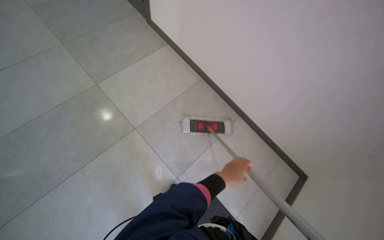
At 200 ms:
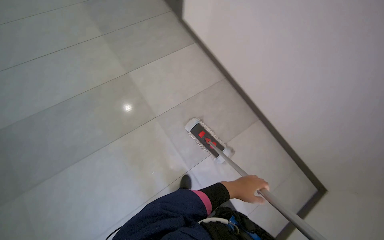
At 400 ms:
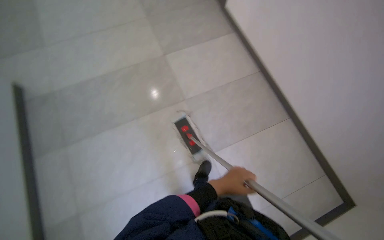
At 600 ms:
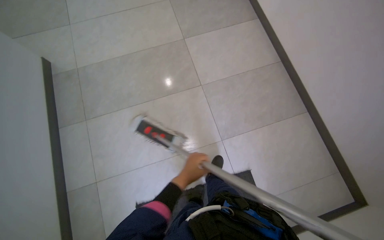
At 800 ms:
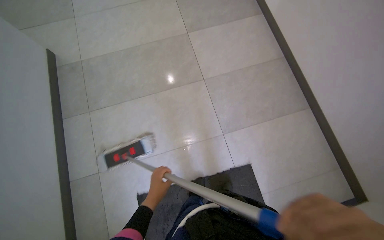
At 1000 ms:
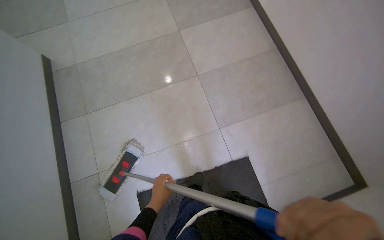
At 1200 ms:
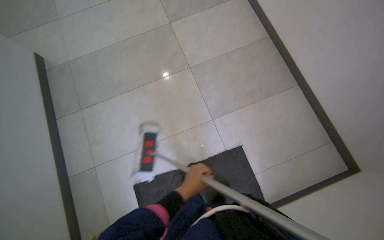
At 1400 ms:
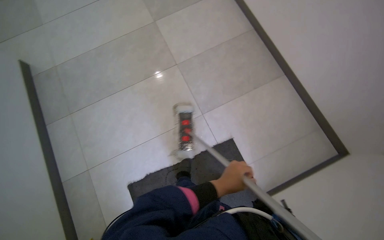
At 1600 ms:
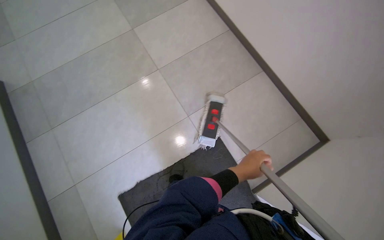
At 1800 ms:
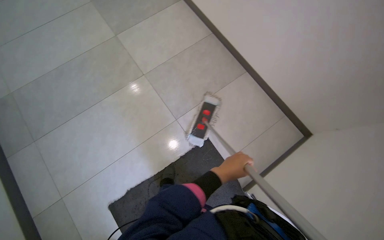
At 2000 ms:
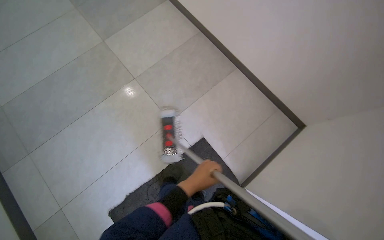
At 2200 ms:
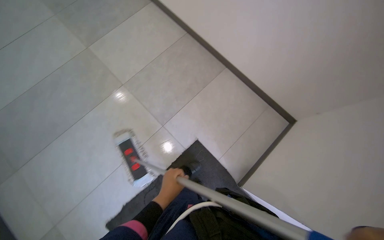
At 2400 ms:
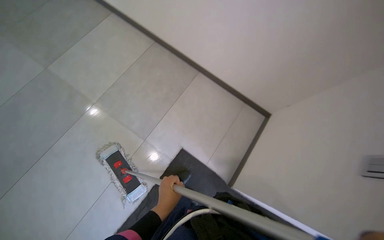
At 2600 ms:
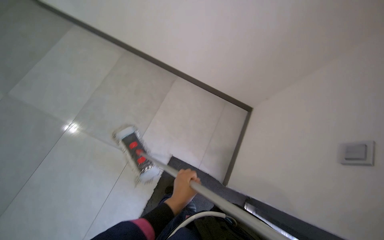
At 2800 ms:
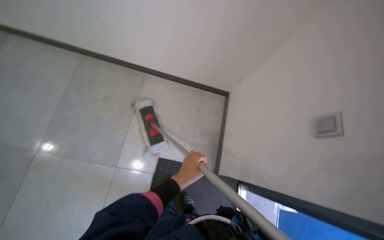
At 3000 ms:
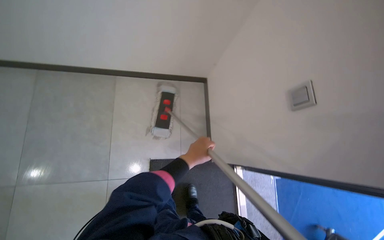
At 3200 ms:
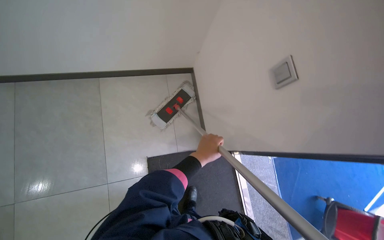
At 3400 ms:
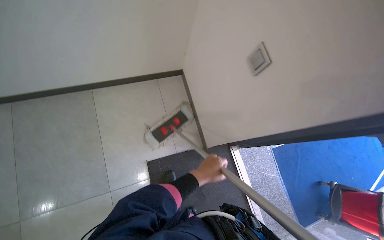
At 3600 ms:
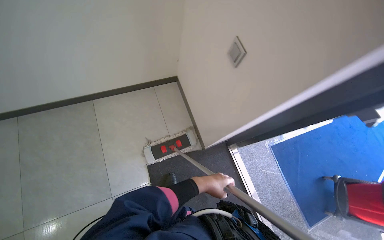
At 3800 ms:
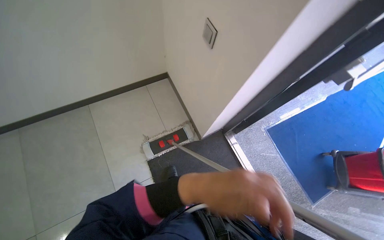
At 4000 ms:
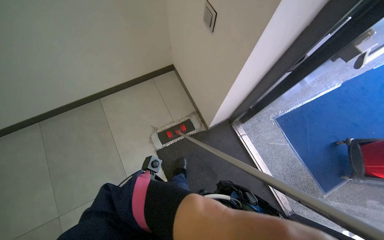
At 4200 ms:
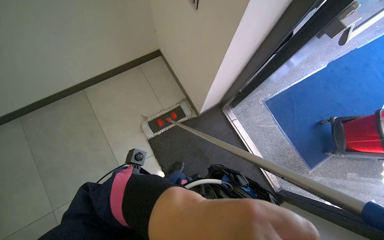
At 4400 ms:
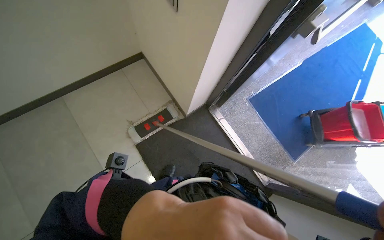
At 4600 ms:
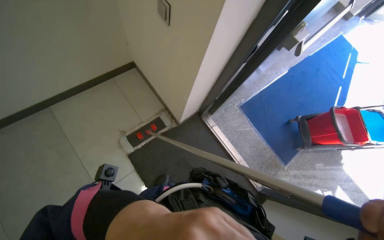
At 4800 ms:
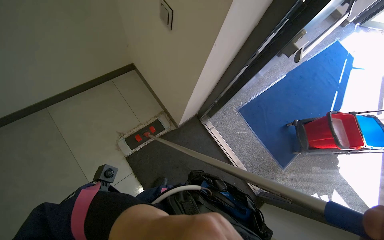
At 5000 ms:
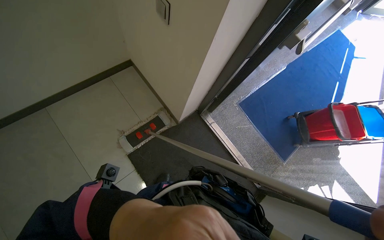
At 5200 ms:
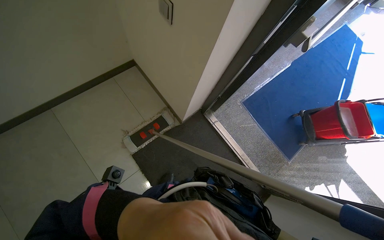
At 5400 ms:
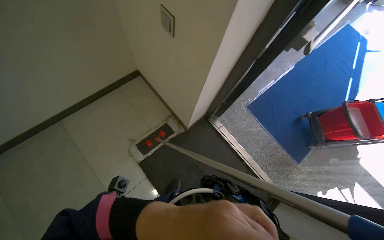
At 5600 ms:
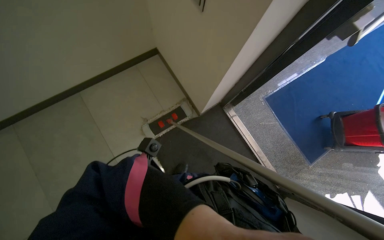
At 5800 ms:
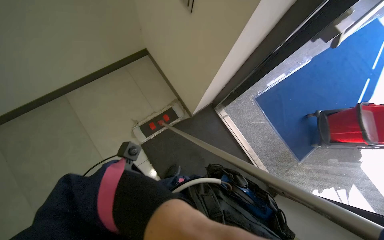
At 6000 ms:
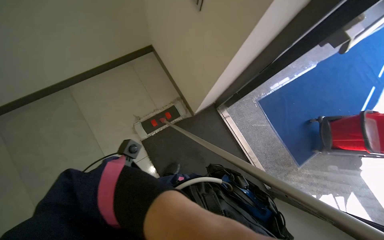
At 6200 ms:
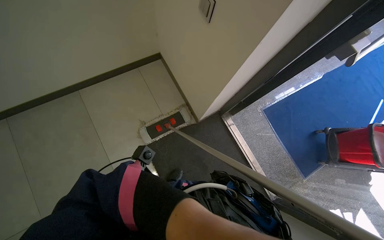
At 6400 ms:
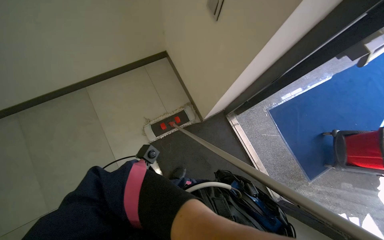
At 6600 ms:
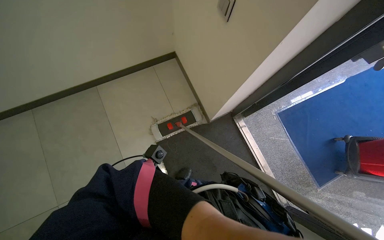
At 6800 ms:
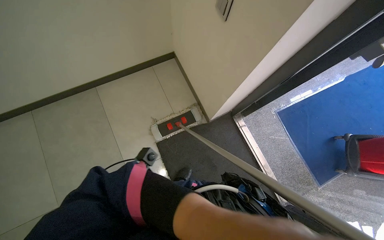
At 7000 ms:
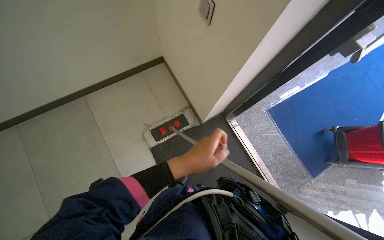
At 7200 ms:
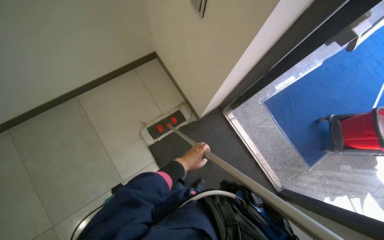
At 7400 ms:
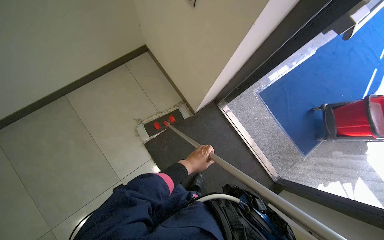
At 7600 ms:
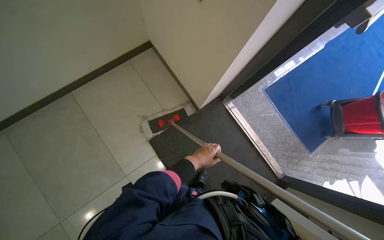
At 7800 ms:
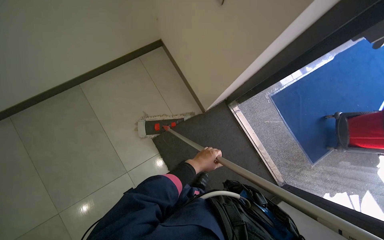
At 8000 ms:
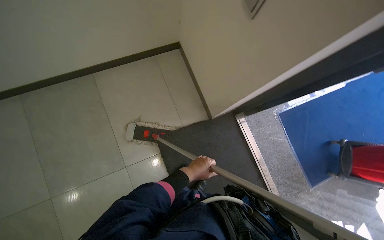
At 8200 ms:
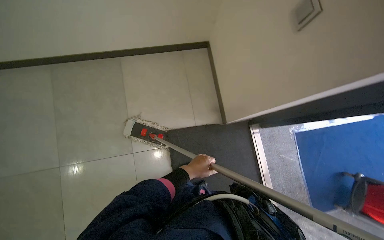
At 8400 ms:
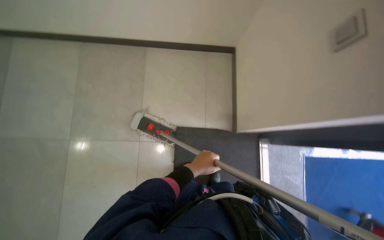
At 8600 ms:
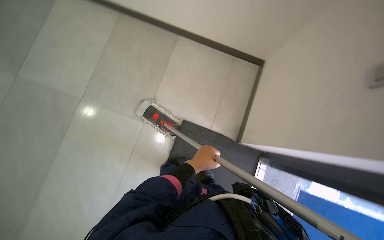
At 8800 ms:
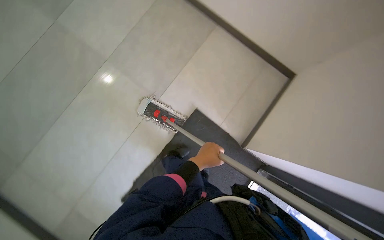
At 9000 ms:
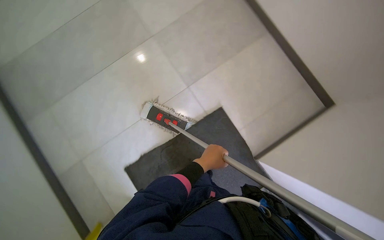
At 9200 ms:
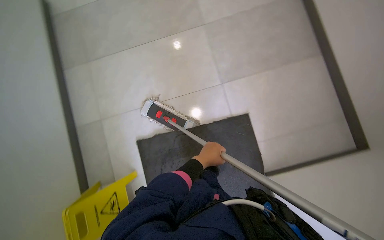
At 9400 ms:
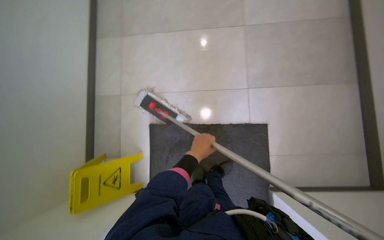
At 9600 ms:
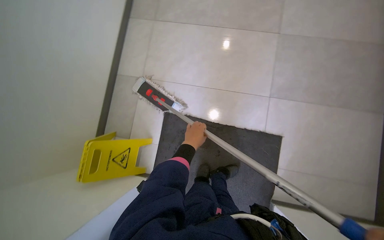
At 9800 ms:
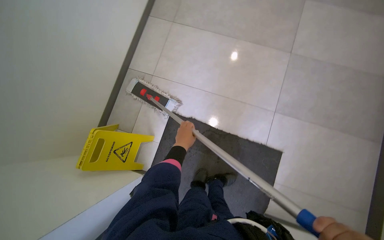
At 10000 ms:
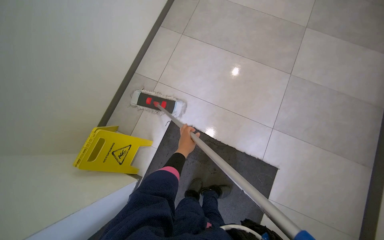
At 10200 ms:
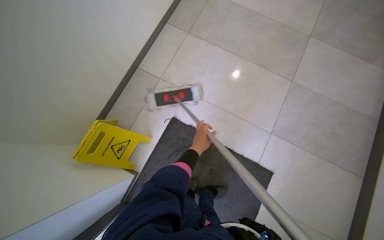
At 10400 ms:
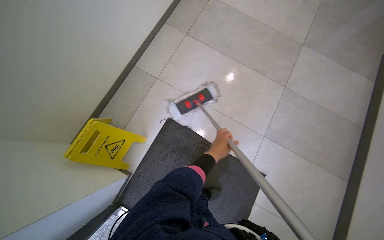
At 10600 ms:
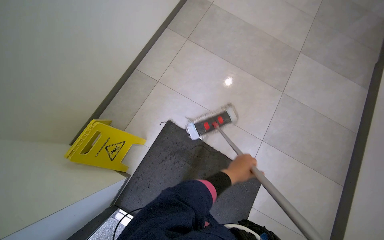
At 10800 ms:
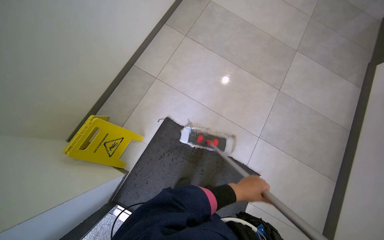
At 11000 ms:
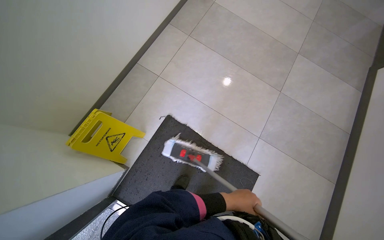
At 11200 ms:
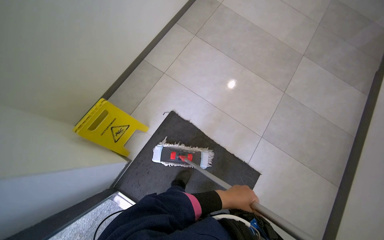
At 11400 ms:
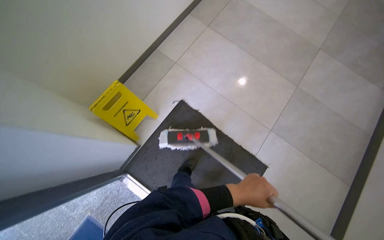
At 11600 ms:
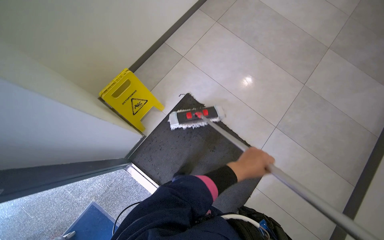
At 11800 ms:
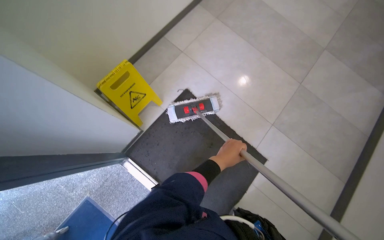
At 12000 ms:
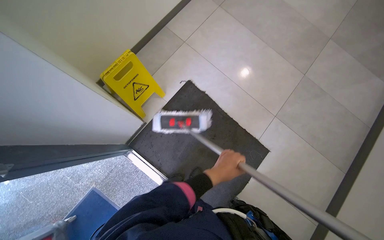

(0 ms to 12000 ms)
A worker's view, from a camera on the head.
Job: mopping floor.
The whole recording: Mopping hallway floor. The worker mops the tiled floor in the hallway, moving the mop back and forth.
0 ms - 1600 ms: The wearer moves about 50 cm.
1600 ms - 3000 ms: The wearer's head swings roughly 60 degrees to the right.
3000 ms - 4400 ms: The scene turns roughly 35 degrees counterclockwise in the picture.
7600 ms - 9000 ms: The head turns to the left by roughly 50 degrees.
9000 ms - 10400 ms: The scene turns approximately 40 degrees clockwise in the picture.
10400 ms - 12000 ms: The left hand travels down the picture by about 35 cm.

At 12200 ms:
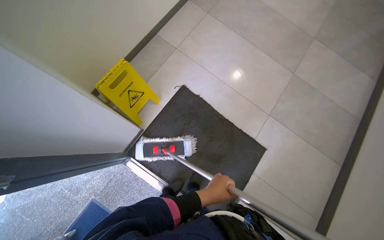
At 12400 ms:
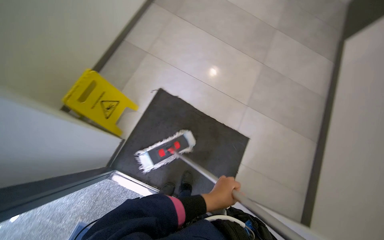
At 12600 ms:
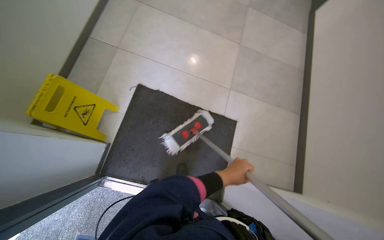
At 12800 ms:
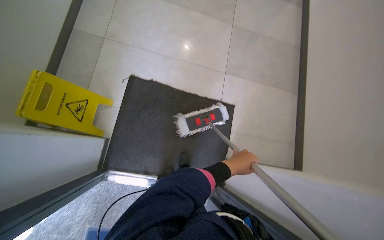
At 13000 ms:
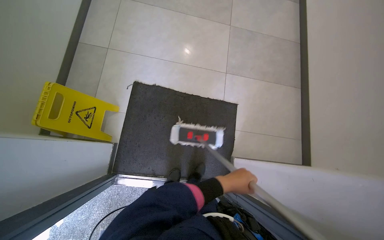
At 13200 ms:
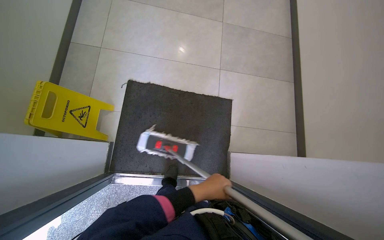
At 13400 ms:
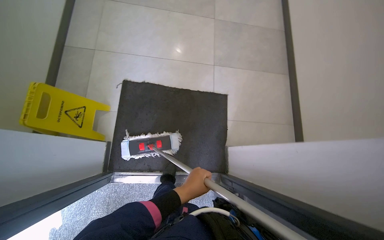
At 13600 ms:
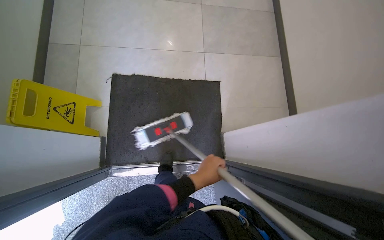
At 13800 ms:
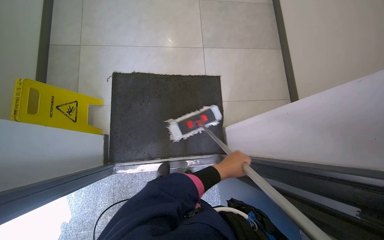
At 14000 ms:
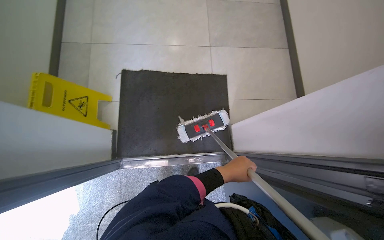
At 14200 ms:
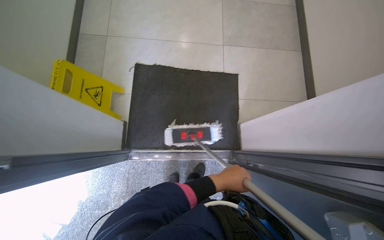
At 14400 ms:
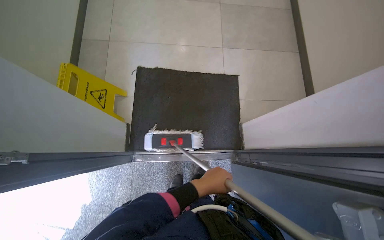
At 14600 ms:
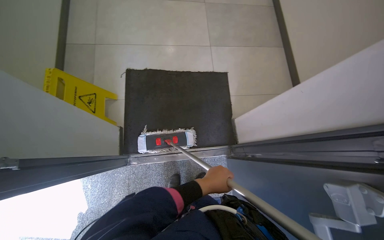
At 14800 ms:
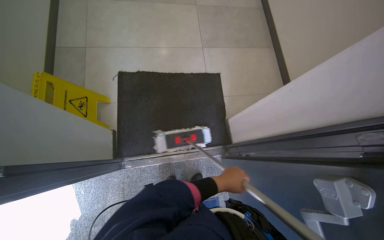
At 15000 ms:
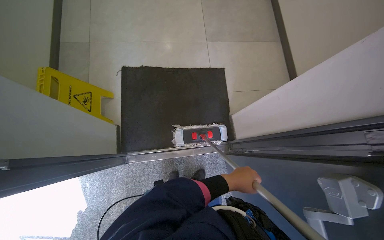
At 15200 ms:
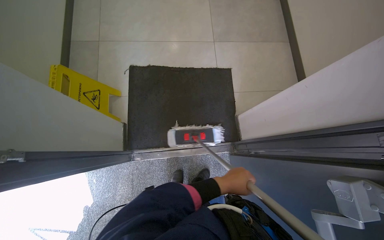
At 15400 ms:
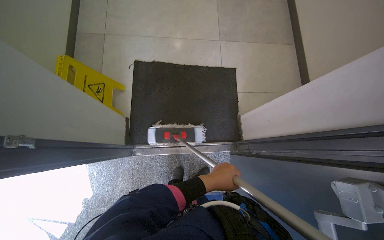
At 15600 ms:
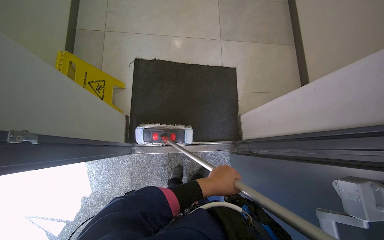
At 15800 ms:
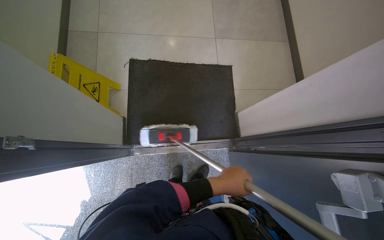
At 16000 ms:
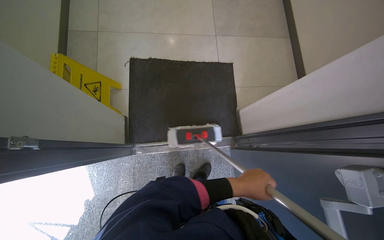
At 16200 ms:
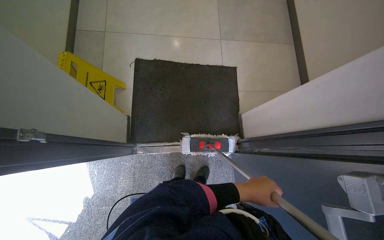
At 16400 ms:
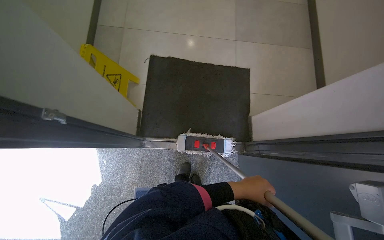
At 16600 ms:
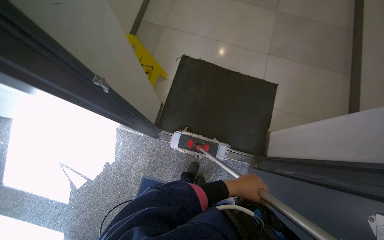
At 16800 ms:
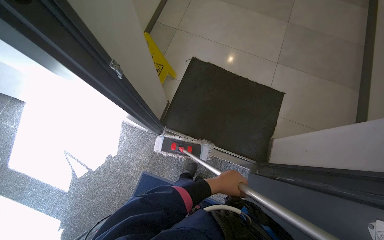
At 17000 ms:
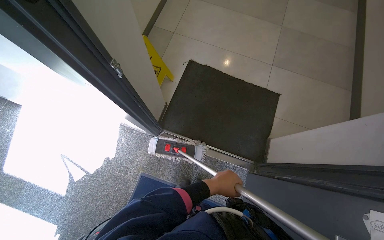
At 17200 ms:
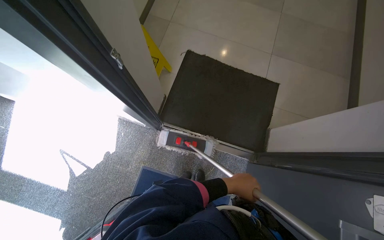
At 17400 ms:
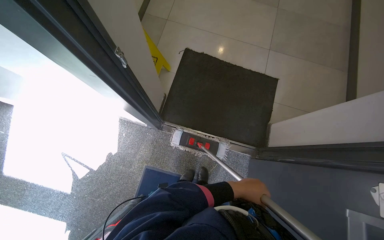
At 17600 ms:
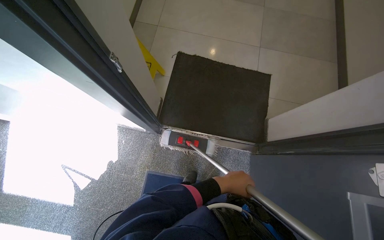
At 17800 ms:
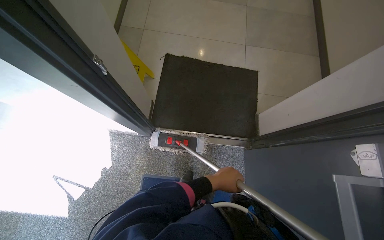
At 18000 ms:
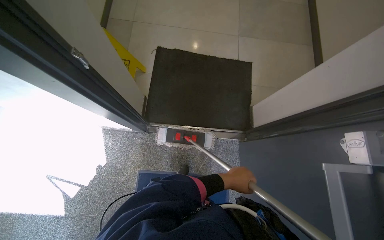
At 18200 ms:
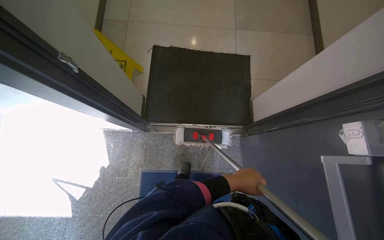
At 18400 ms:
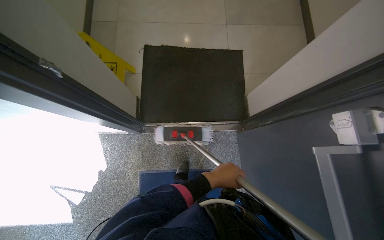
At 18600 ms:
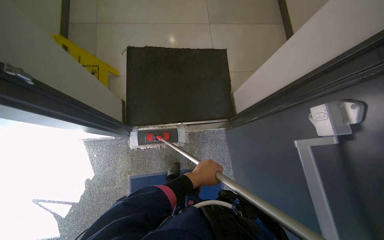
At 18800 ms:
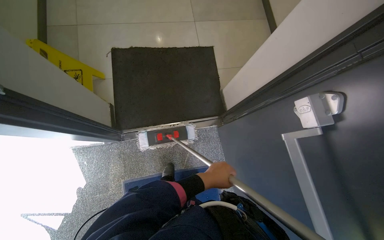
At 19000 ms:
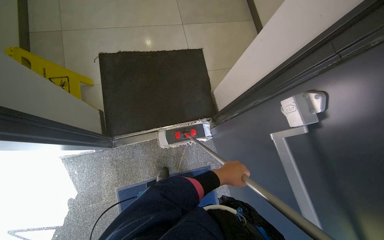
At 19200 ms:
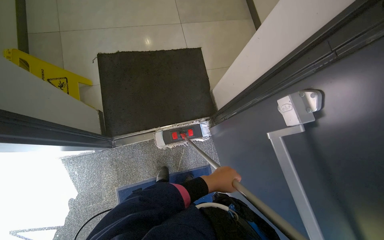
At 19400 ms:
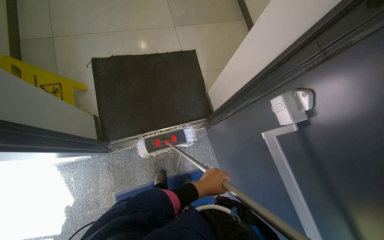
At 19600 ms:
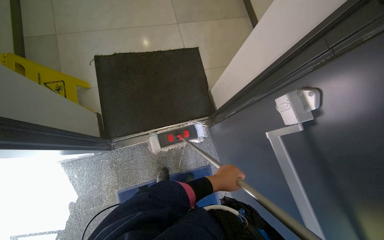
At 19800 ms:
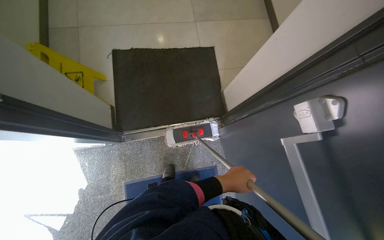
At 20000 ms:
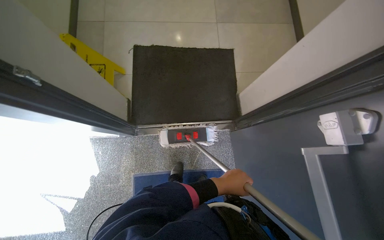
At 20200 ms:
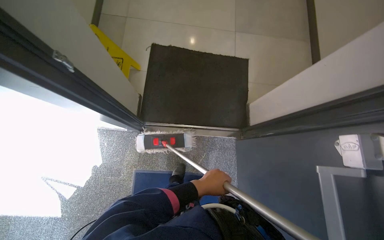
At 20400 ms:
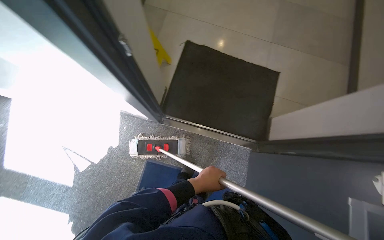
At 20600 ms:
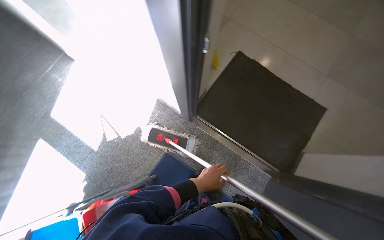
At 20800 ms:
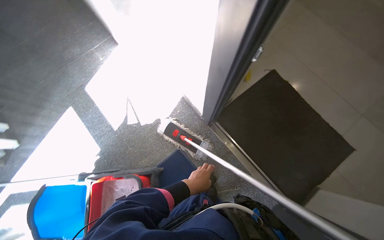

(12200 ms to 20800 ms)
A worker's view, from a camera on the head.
Job: mopping floor.
The whole recording: Mopping hallway floor. The worker mops the tiled floor in the hallway, moving the mop back and forth.
12200 ms - 13600 ms: The scene turns some 35 degrees counterclockwise in the picture.
13600 ms - 15000 ms: The left hand goes left and right, some 10 cm each way, reversing 2 times.
16600 ms - 18000 ms: The left hand swings left and right, some 10 cm each way, with 2 reversals.
19400 ms - 20800 ms: The wearer looks some 65 degrees further to the left.
